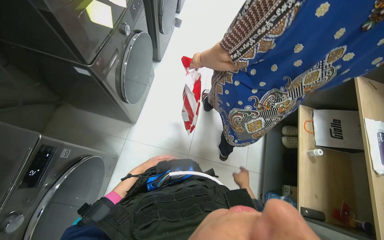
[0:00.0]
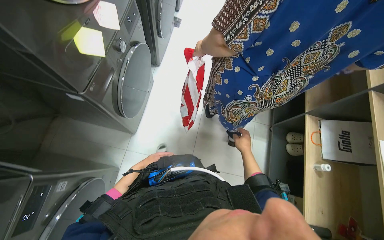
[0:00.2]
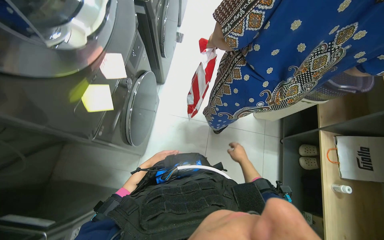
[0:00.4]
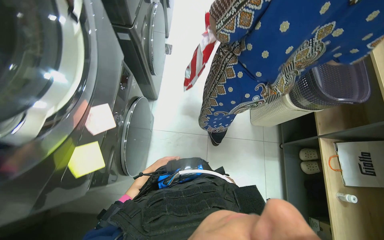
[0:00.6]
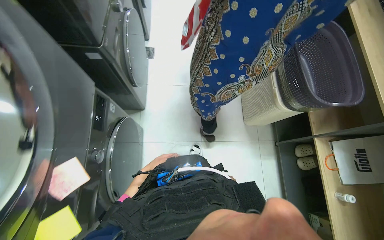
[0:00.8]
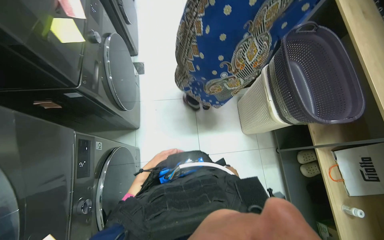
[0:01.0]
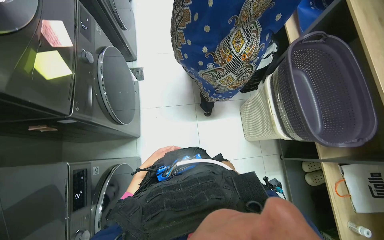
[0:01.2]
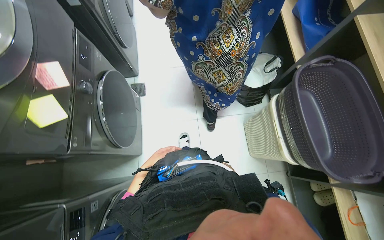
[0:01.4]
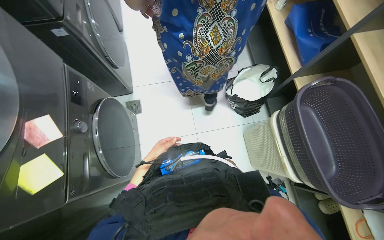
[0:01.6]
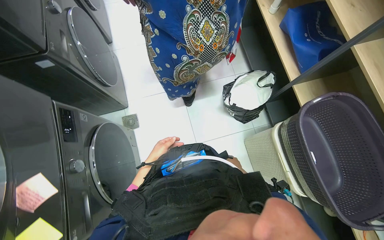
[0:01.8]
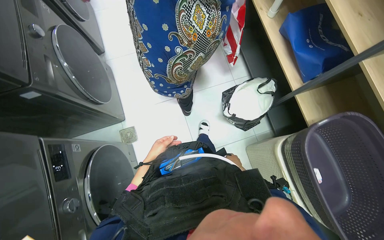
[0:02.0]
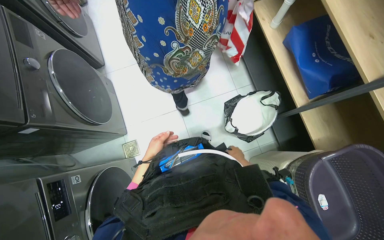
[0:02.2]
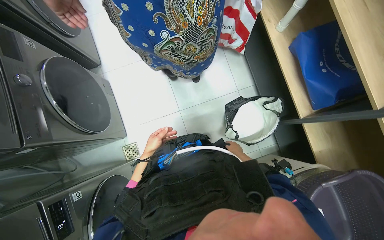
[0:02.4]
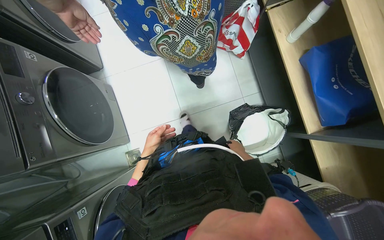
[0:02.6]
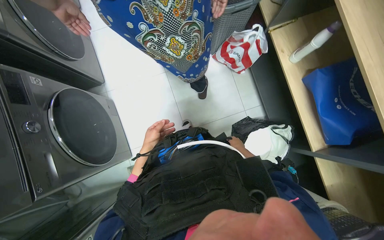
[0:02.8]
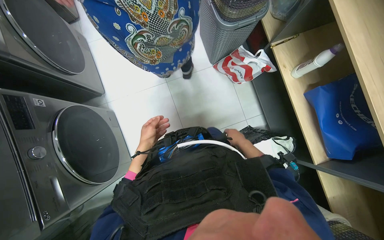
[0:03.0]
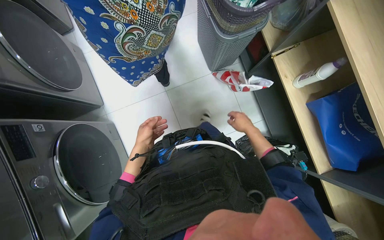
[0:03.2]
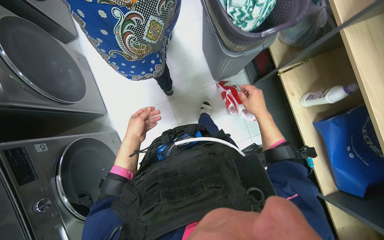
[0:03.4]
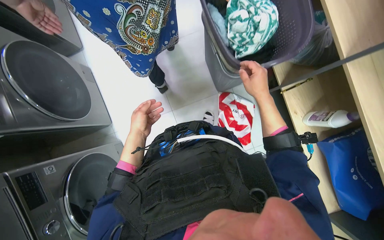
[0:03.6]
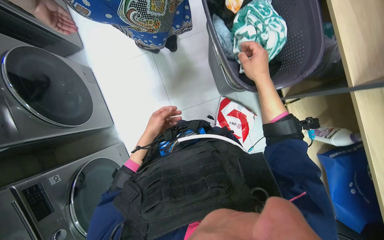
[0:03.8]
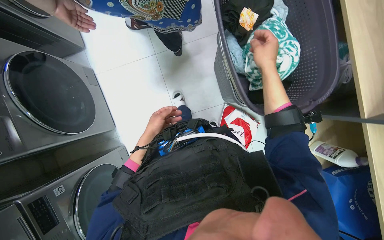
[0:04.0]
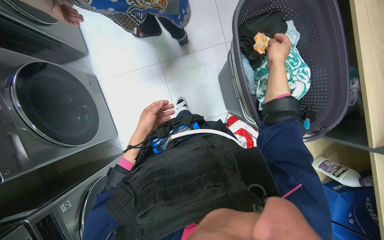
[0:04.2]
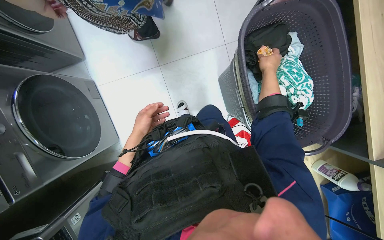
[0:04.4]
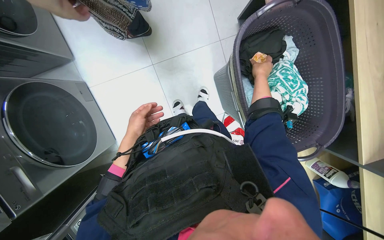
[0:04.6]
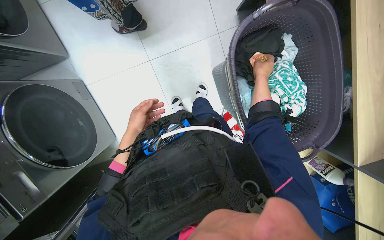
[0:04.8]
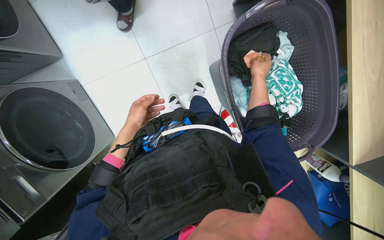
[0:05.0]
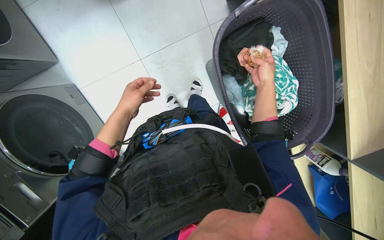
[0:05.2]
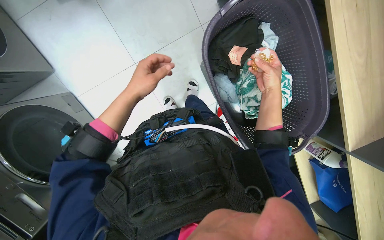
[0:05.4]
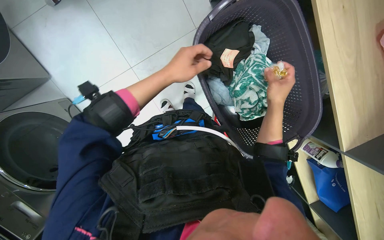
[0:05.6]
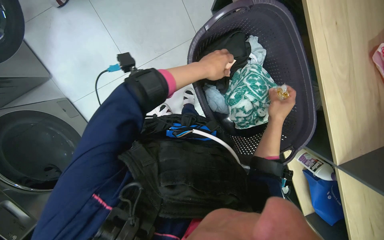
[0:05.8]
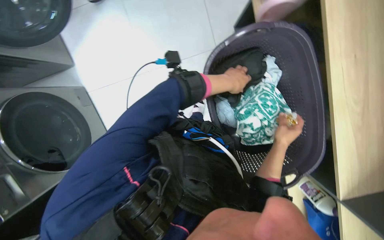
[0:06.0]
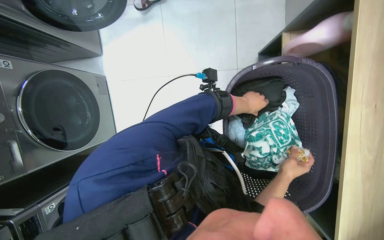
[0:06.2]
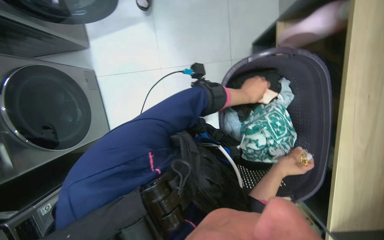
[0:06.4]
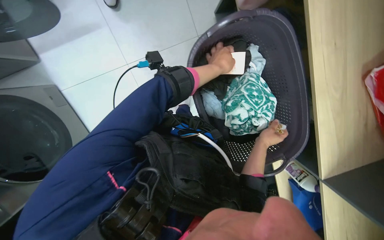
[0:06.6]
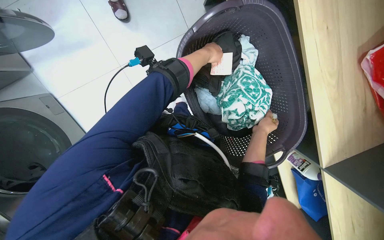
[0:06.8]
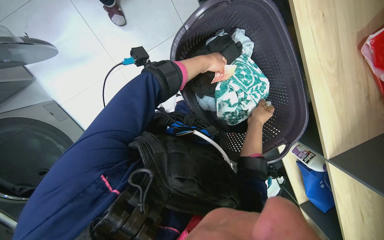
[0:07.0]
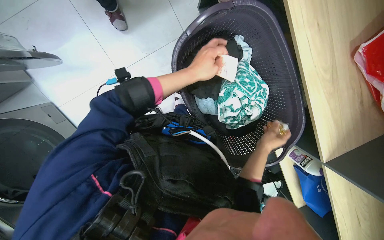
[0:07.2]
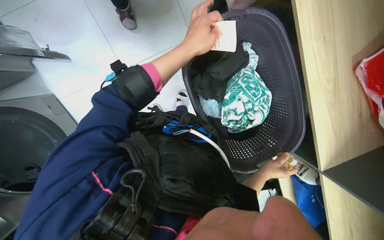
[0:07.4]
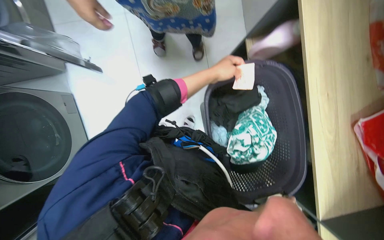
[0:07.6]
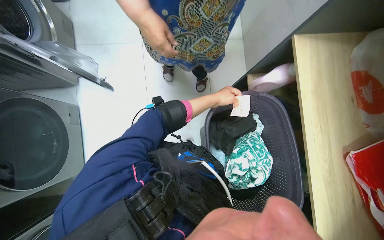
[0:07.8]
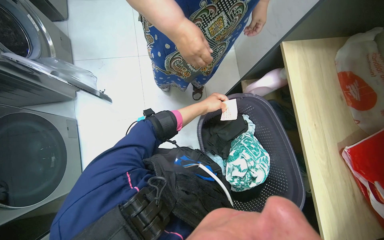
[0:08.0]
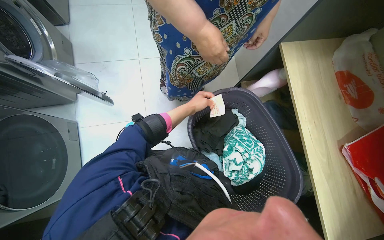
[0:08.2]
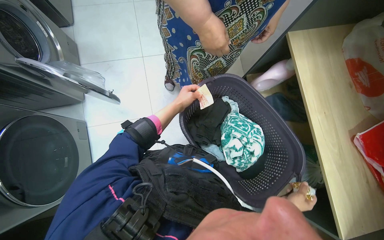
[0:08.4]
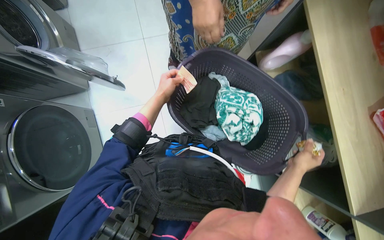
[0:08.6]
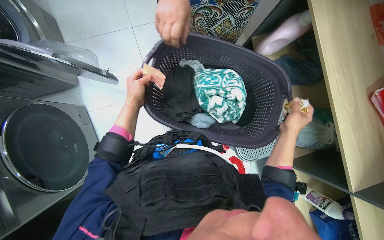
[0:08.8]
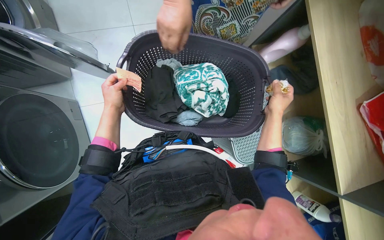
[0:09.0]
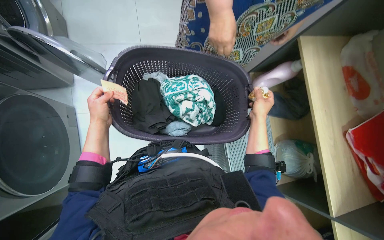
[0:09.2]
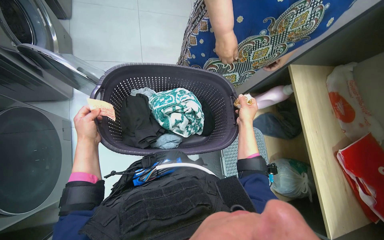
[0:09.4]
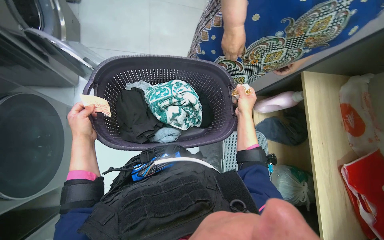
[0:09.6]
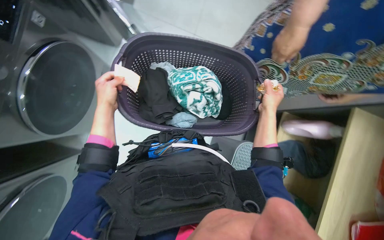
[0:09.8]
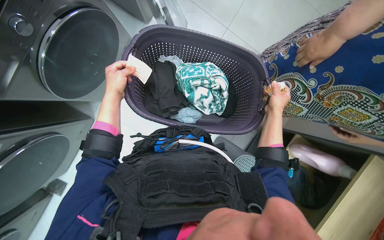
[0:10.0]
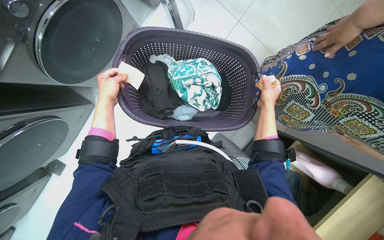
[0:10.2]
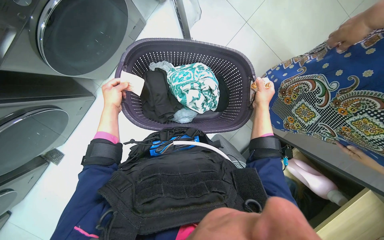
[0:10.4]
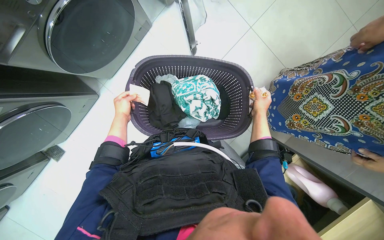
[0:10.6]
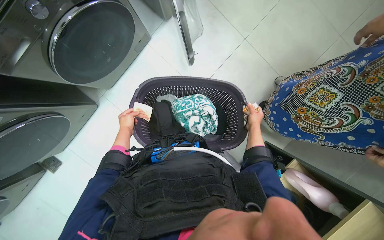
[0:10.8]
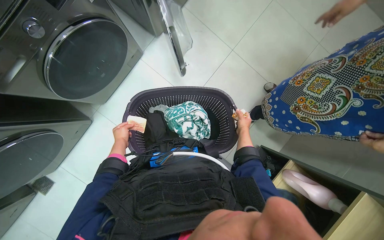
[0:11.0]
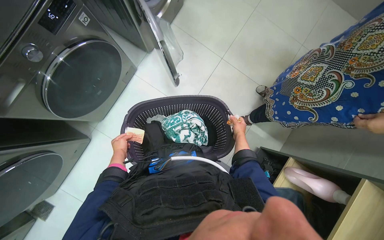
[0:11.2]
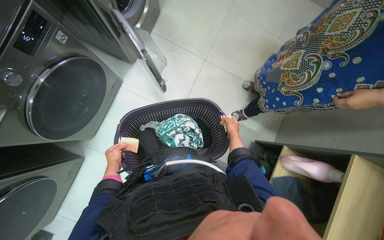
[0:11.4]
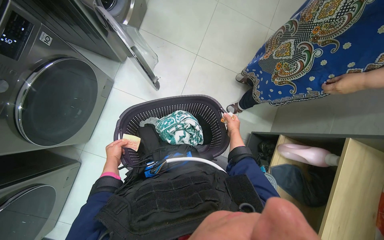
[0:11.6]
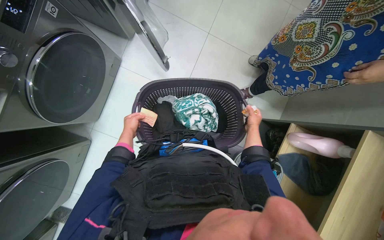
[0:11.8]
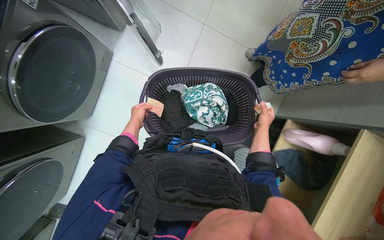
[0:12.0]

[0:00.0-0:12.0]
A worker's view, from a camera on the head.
Job: managing laundry.
The whole recording: Loading laundry into washing machine. The worker sorts clothes from a basket and loads them into the washing machine.
0:00.0 to 0:01.6: The camera travels roughly 40 cm.
0:01.6 to 0:03.0: The wearer moves about 80 cm.
0:03.0 to 0:04.4: The right hand travels up the picture by approximately 60 cm; the left hand heads up the picture, covering some 25 cm.
0:04.4 to 0:06.0: The right hand is displaced down the picture by some 10 cm, while the left hand shifts about 50 cm to the right and up the picture.
0:07.6 to 0:09.0: The left hand travels to the left by about 20 cm.
0:10.4 to 0:12.0: Everything in view rotates about 25 degrees counterclockwise. The right hand moves down the picture, approximately 20 cm. The left hand heads farther from the camera, covering roughly 10 cm, and reaches some 5 cm down the picture, then returns.

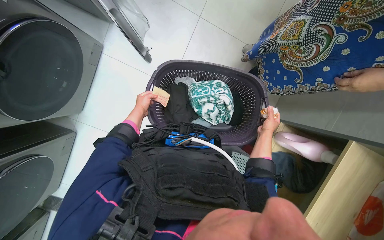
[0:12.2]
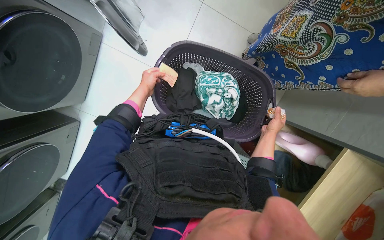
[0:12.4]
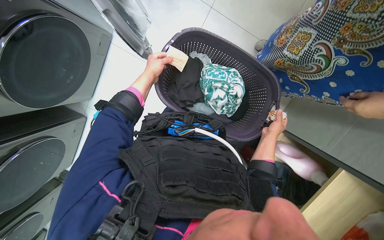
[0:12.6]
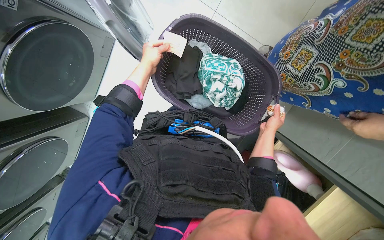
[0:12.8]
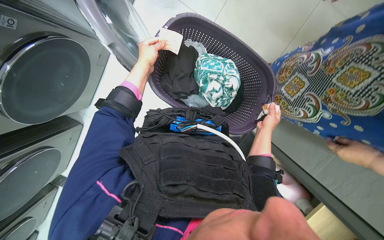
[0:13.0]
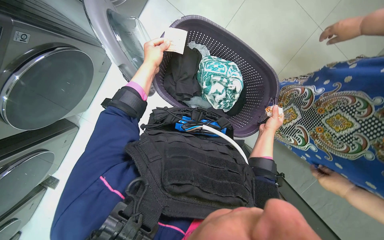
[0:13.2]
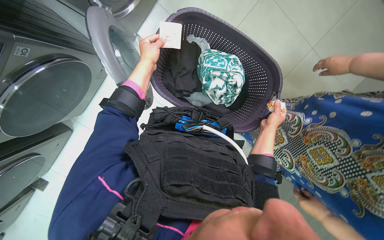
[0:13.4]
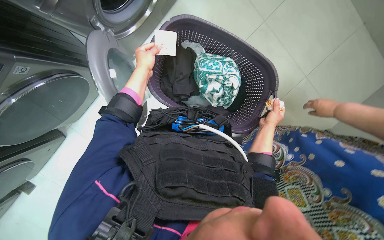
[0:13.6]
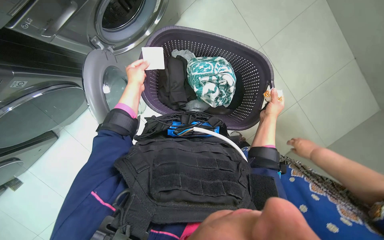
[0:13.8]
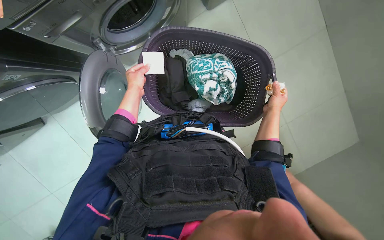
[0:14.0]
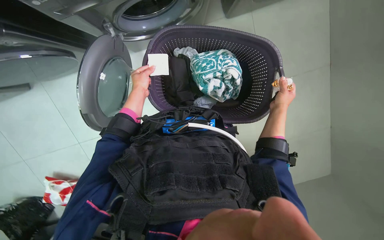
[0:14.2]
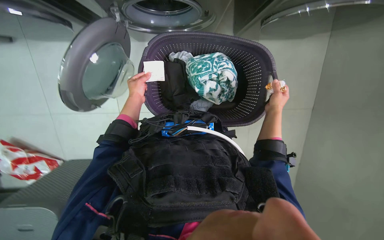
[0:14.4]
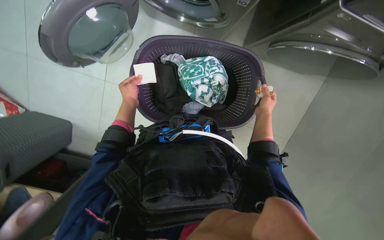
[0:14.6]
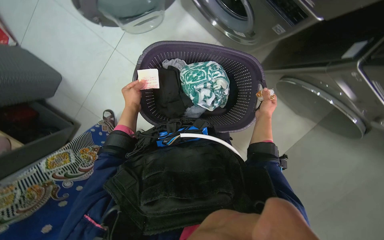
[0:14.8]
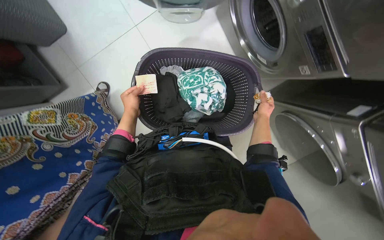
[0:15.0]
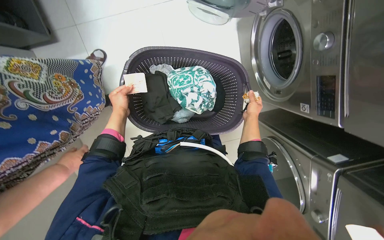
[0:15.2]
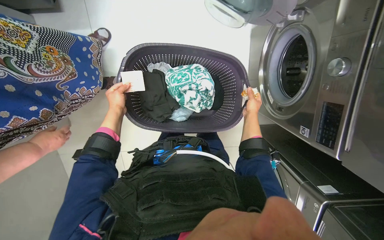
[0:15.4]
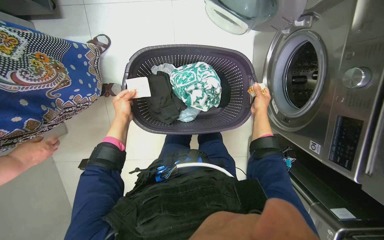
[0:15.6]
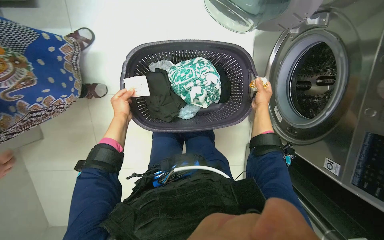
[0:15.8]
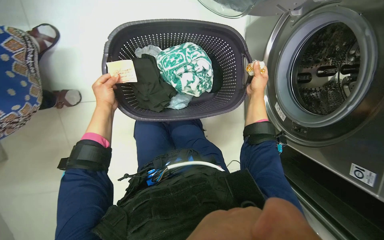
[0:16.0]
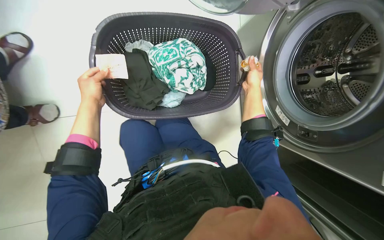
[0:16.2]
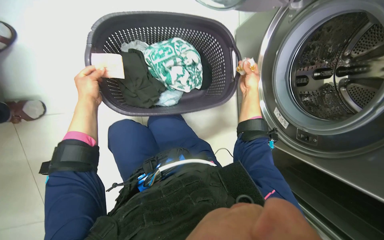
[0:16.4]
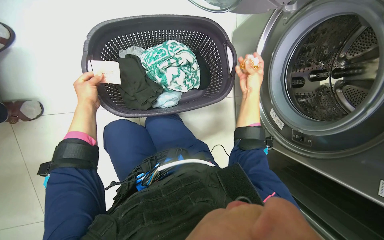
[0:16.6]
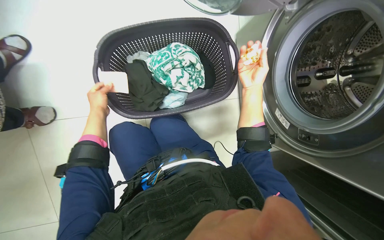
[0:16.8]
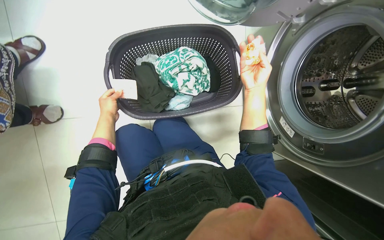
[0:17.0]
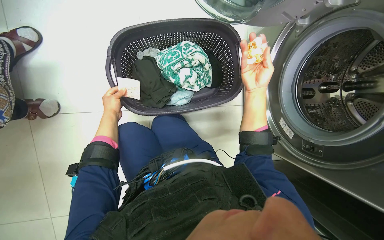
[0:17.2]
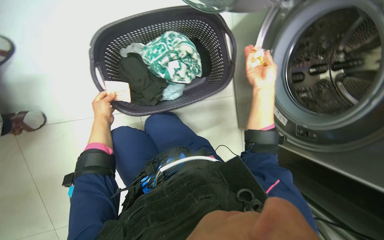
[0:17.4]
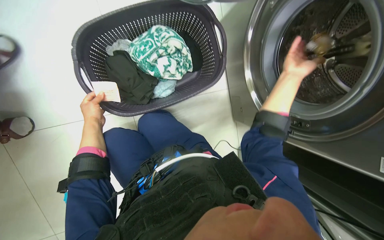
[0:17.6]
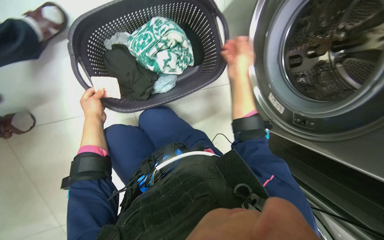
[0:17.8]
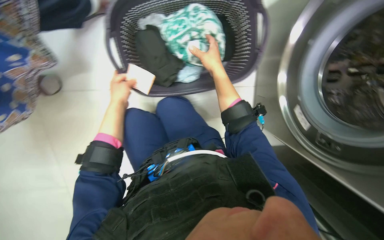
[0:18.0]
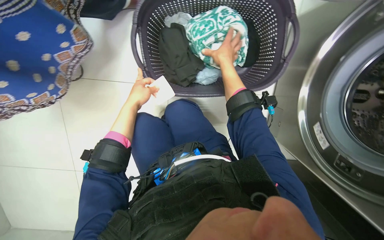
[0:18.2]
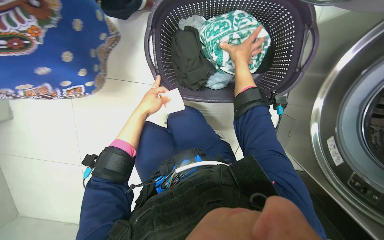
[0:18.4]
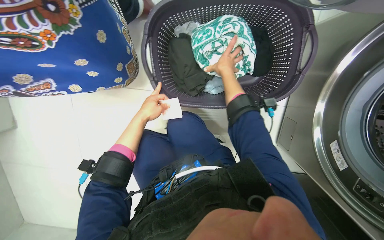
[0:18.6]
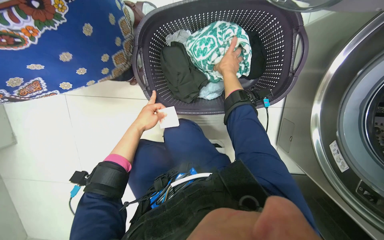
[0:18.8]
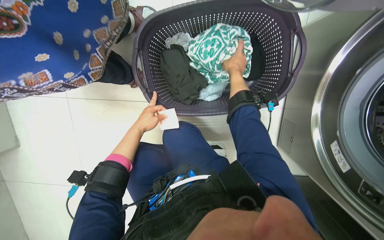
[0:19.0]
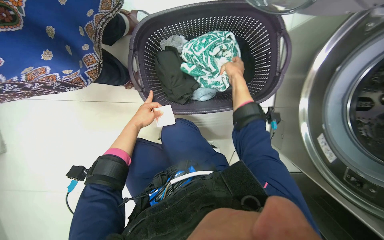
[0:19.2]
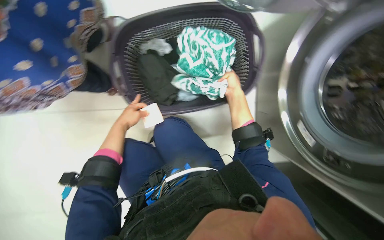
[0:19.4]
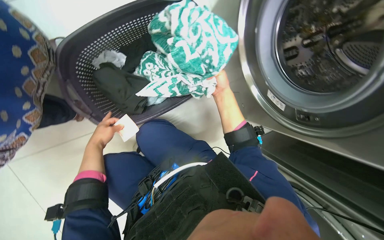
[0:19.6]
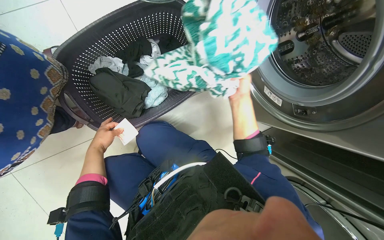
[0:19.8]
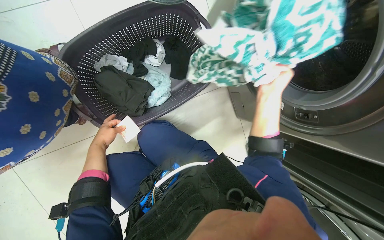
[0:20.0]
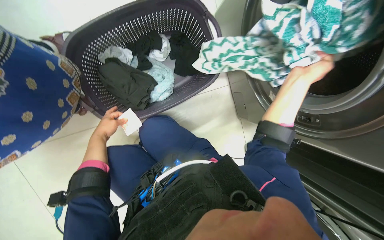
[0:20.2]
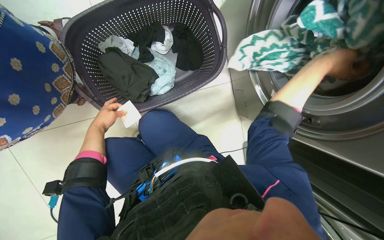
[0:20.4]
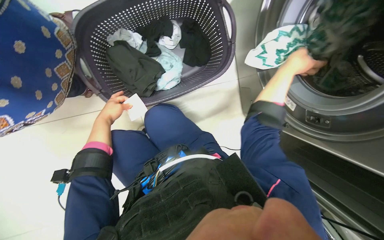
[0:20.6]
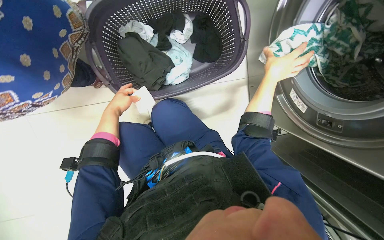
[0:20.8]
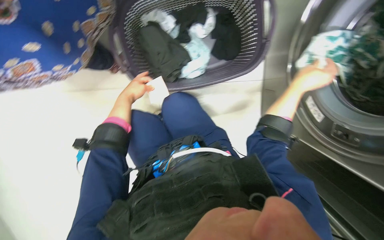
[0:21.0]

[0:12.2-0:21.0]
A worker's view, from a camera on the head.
Job: managing laundry.
The whole recording: Loading laundry into washing machine. The worker sorts clothes from a basket and loads them into the washing machine.
0:12.2 to 0:13.6: The left hand is displaced nearer to the camera by approximately 10 cm.
0:13.6 to 0:15.2: The hands are busy where they are.
0:15.2 to 0:16.6: The camera sweeps to the right, by approximately 20 degrees. The right hand is displaced up the picture by approximately 10 cm.
0:16.6 to 0:18.0: The right hand travels to the left by roughly 20 cm.
0:18.0 to 0:19.6: The left hand shifts some 10 cm to the left.
0:19.6 to 0:21.0: The right hand heads nearer to the camera, covering approximately 15 cm.
